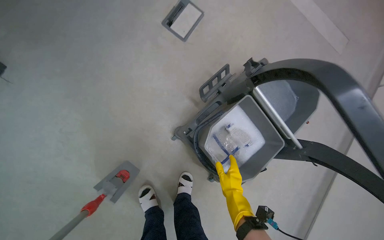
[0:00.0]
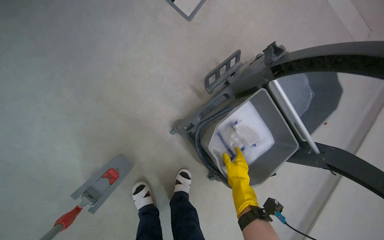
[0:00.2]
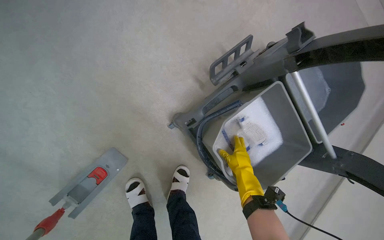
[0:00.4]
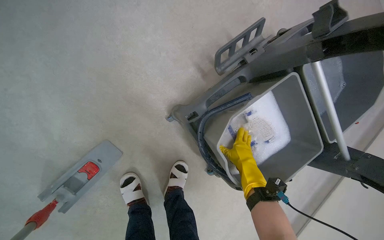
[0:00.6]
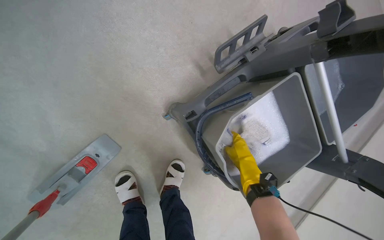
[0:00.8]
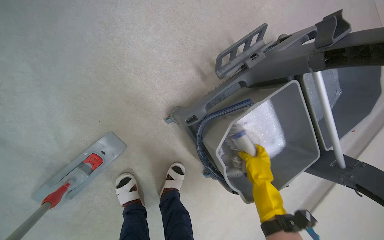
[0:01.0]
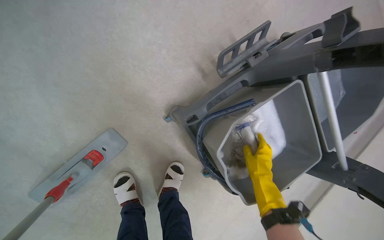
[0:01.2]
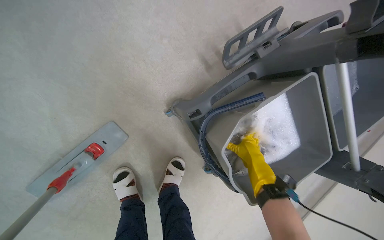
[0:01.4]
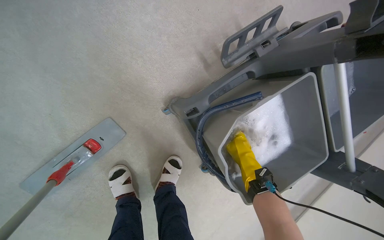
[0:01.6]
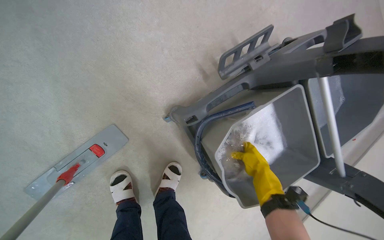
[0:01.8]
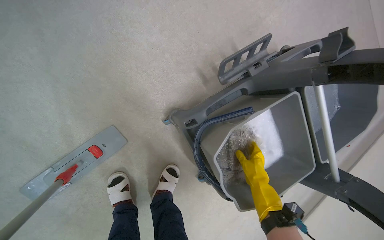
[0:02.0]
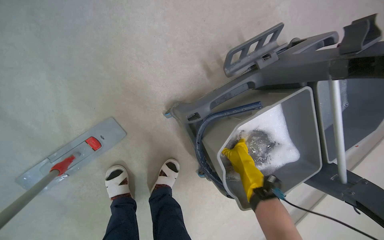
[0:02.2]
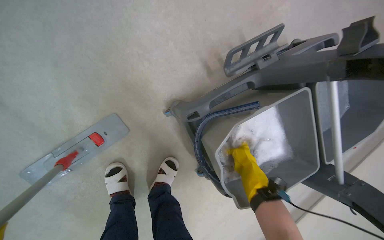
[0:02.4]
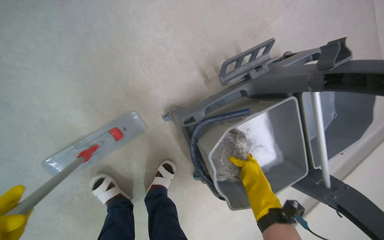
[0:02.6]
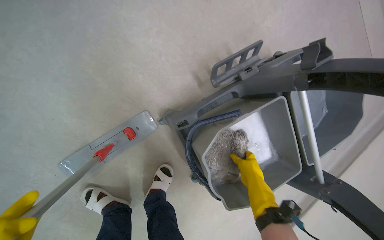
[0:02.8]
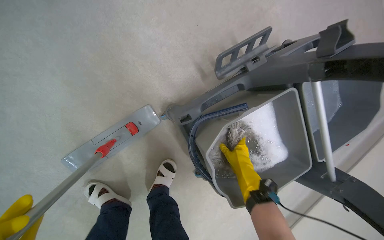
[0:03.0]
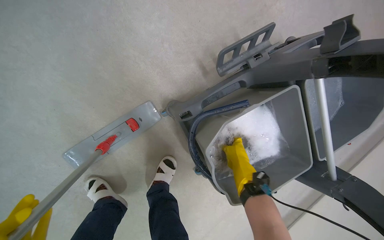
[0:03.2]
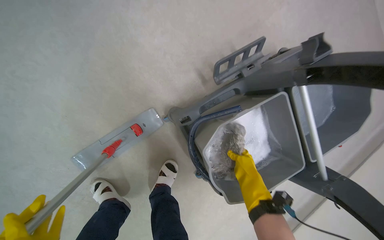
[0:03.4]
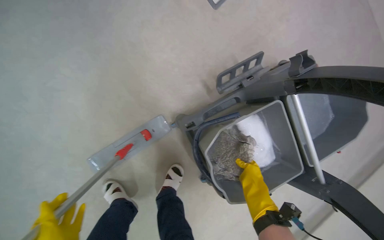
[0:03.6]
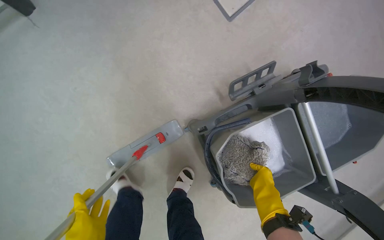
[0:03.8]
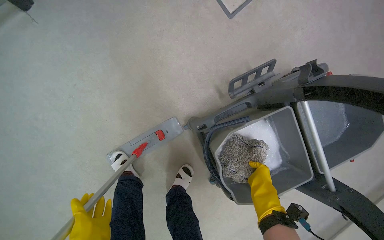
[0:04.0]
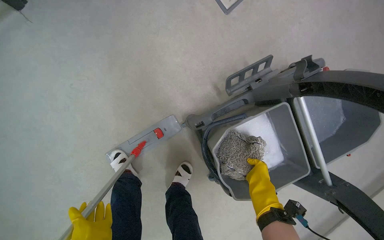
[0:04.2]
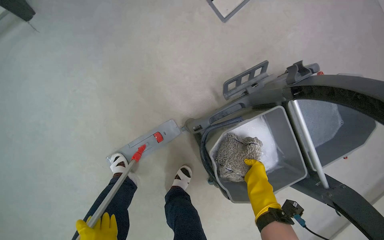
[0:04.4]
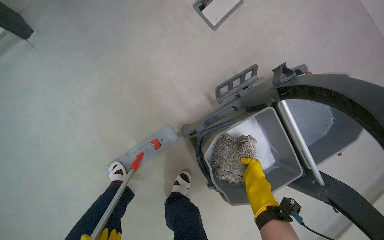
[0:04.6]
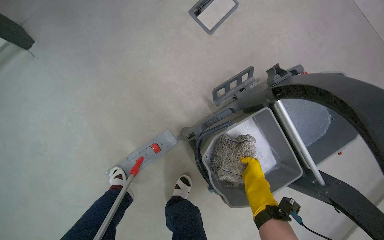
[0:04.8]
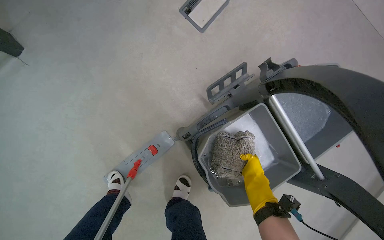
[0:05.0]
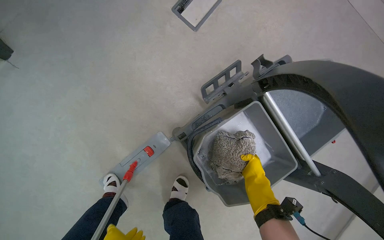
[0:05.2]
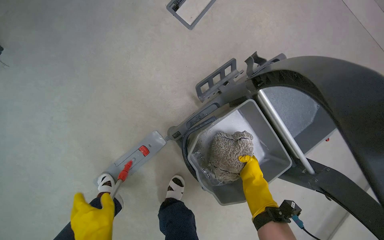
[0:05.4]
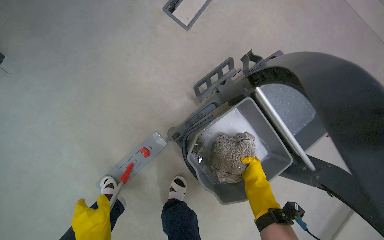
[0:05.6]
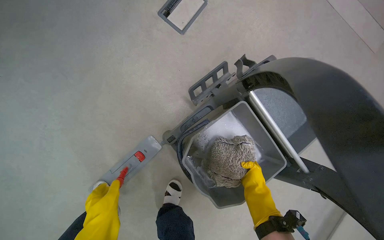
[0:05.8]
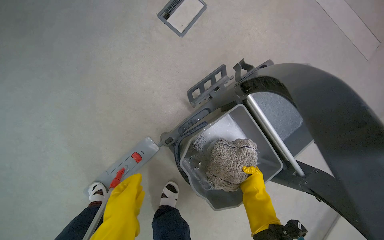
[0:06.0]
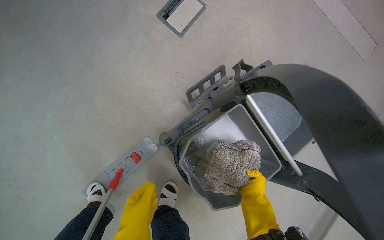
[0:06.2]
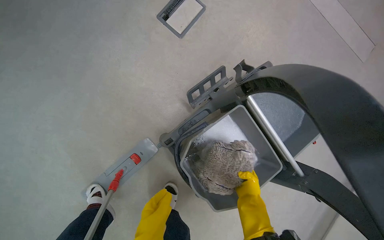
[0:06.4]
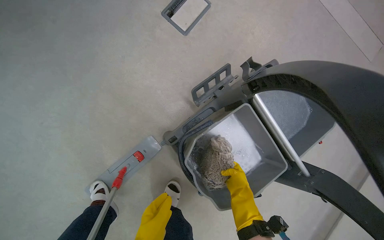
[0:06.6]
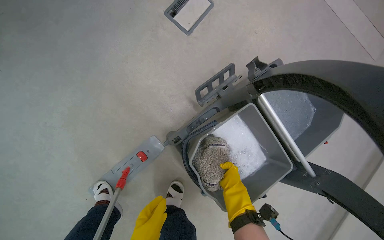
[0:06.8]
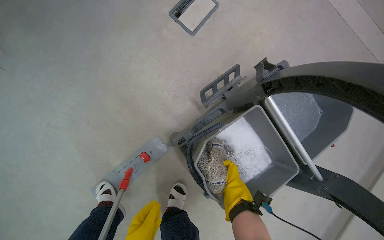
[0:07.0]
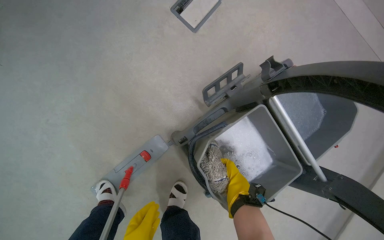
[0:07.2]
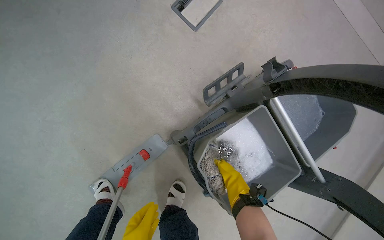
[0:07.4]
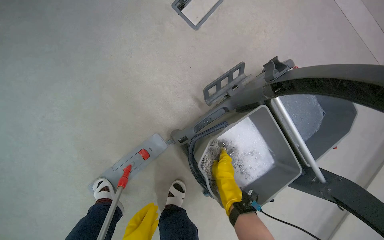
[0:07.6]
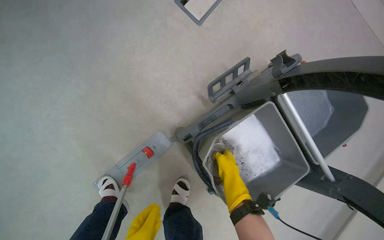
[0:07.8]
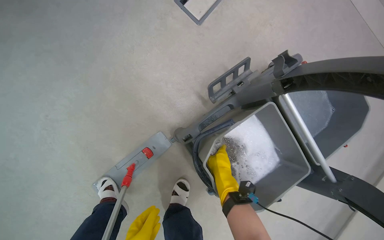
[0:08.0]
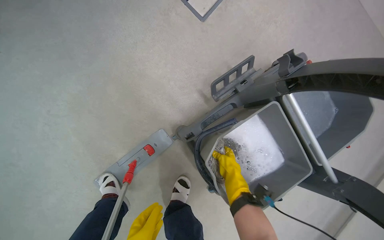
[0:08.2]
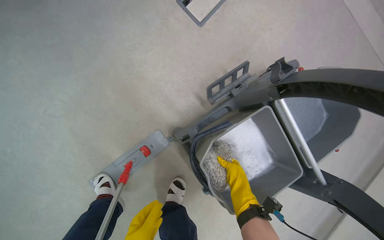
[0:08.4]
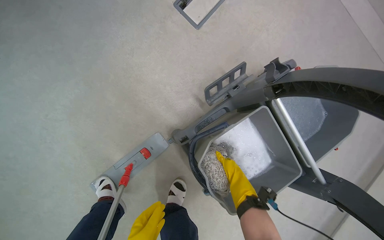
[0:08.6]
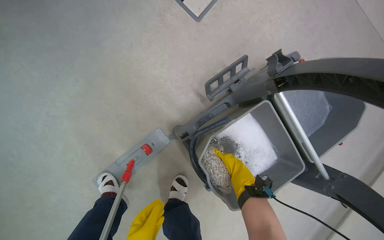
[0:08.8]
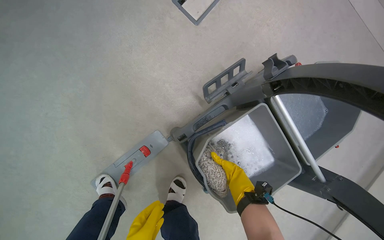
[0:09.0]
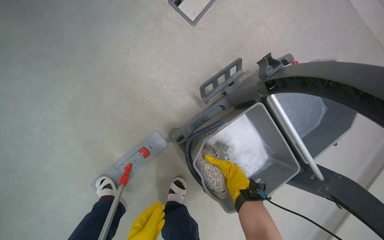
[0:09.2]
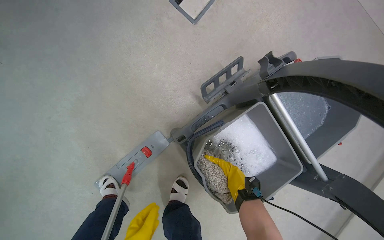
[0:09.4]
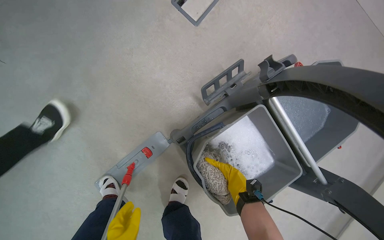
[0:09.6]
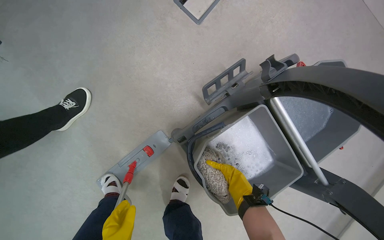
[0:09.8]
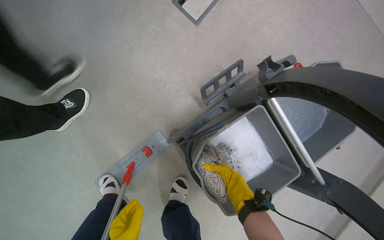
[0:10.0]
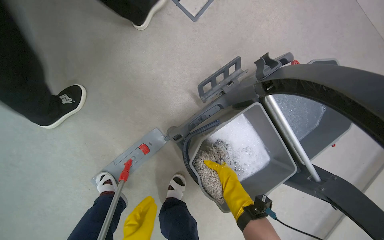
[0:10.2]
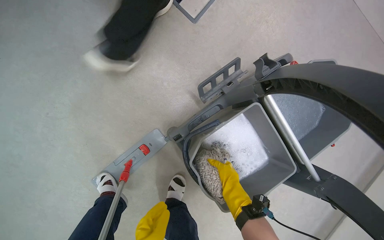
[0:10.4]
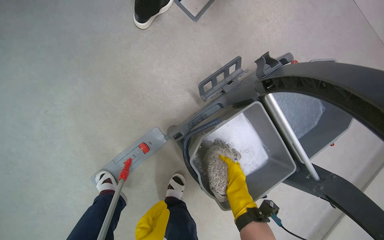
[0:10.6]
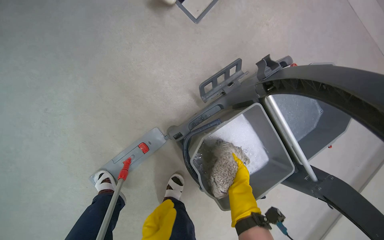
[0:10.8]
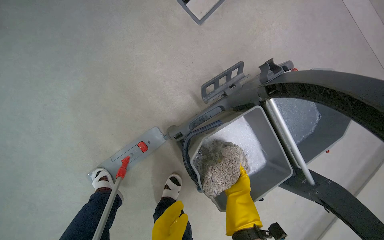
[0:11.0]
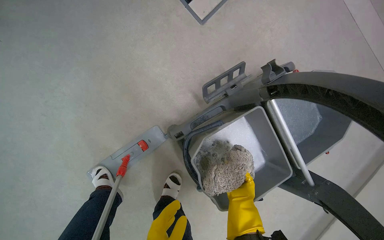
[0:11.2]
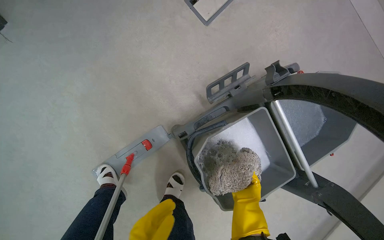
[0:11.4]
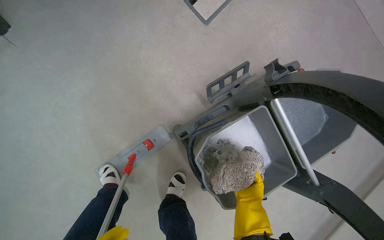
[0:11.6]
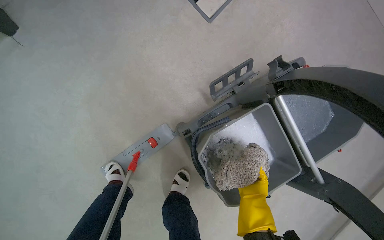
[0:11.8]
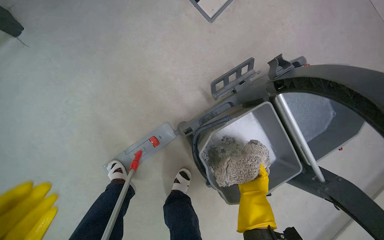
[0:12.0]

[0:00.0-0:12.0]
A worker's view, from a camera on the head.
Job: mopping floor.
The whole recording: Mopping hallway floor. The worker mops the hallway floor, wringing out the mop head and moving the cleaning cart as needed.
0:00.0 to 0:01.6: The camera pitches downward, by some 15 degrees. The right hand shifts about 10 cm up the picture.
0:04.4 to 0:06.0: The right hand is displaced farther from the camera by about 10 cm.
0:06.0 to 0:07.6: The right hand travels to the left and nearer to the camera by some 25 cm.

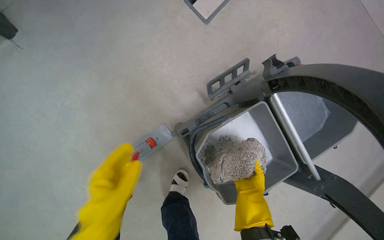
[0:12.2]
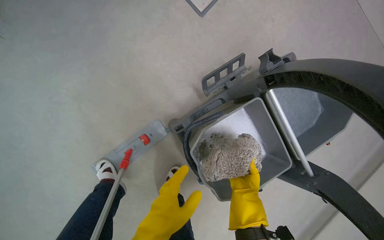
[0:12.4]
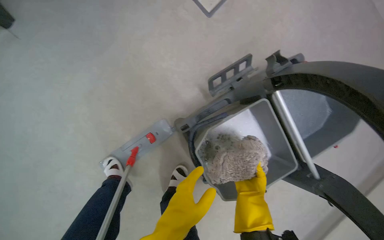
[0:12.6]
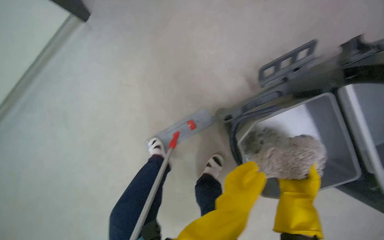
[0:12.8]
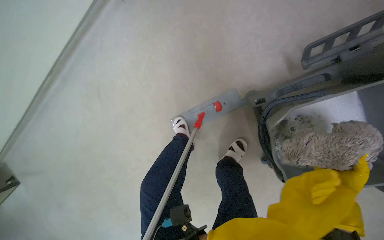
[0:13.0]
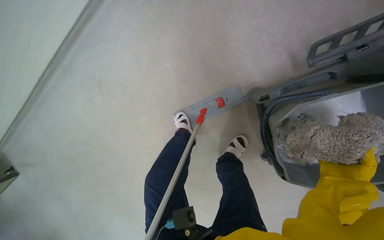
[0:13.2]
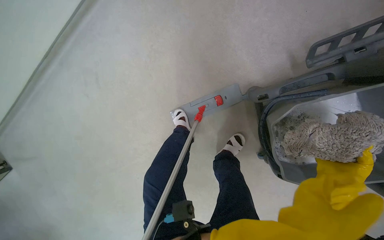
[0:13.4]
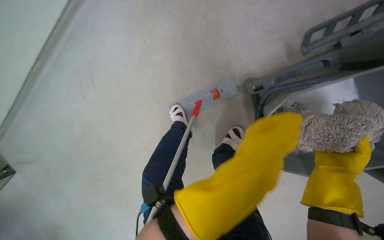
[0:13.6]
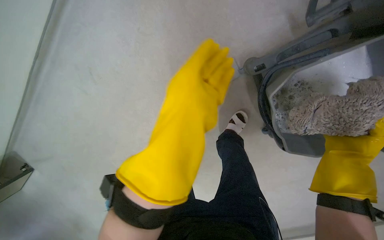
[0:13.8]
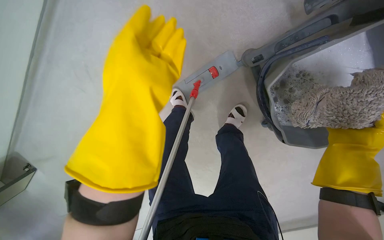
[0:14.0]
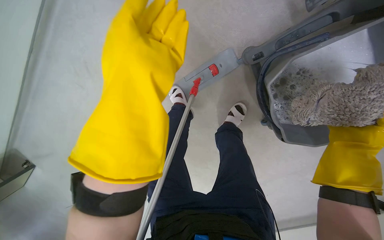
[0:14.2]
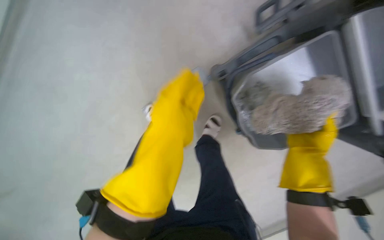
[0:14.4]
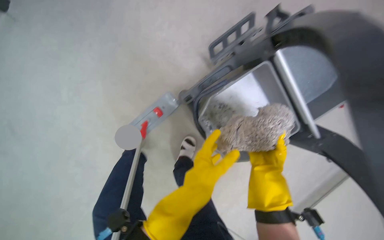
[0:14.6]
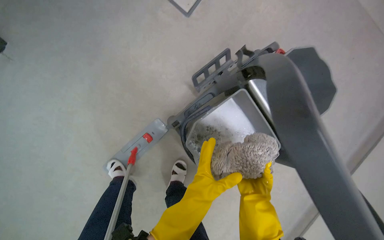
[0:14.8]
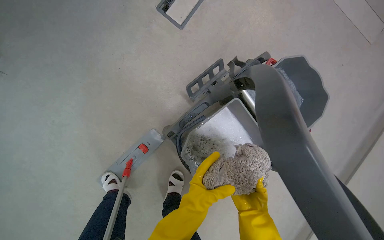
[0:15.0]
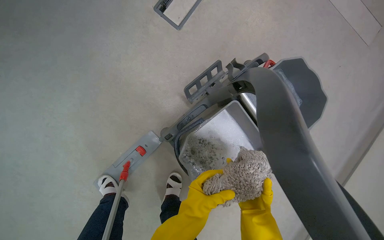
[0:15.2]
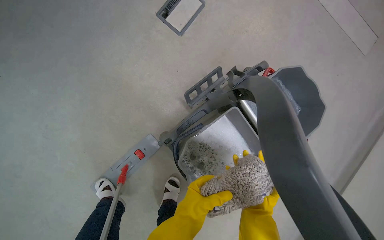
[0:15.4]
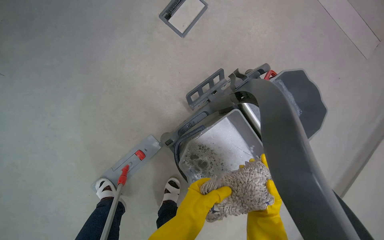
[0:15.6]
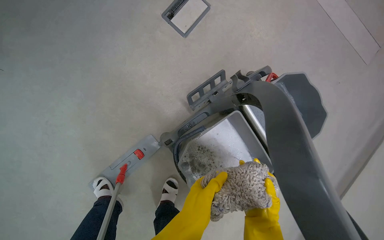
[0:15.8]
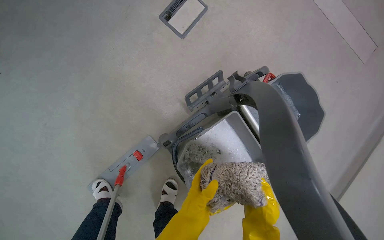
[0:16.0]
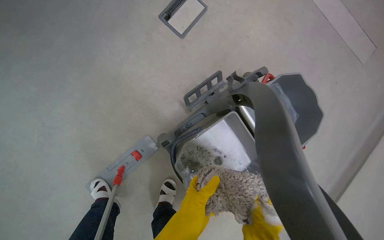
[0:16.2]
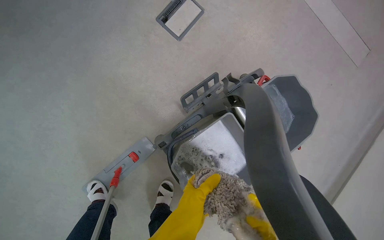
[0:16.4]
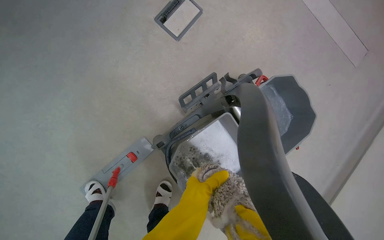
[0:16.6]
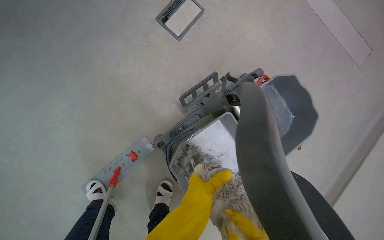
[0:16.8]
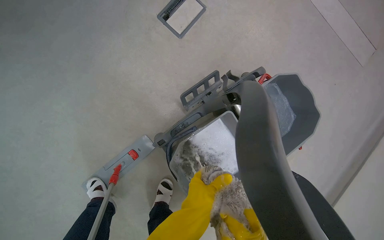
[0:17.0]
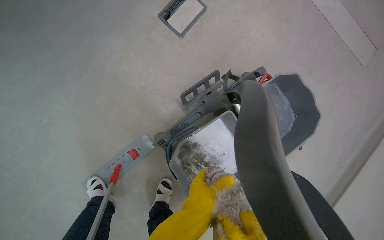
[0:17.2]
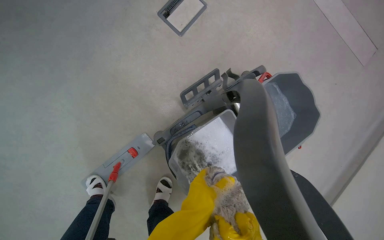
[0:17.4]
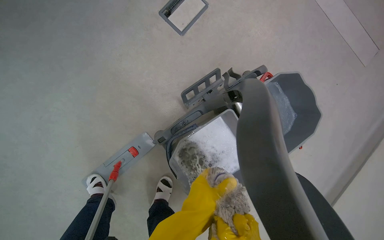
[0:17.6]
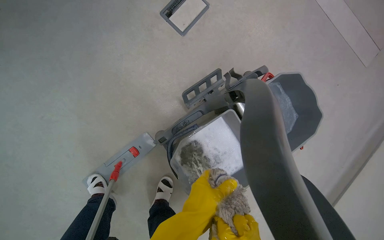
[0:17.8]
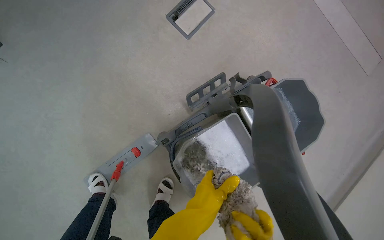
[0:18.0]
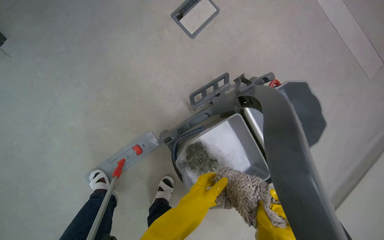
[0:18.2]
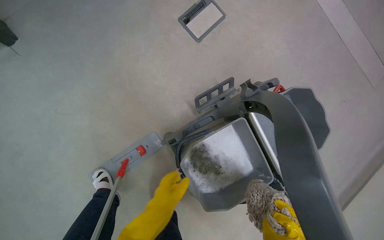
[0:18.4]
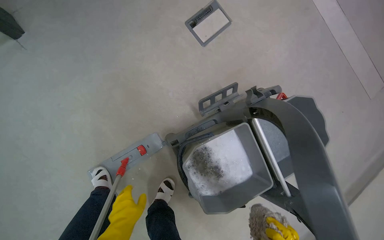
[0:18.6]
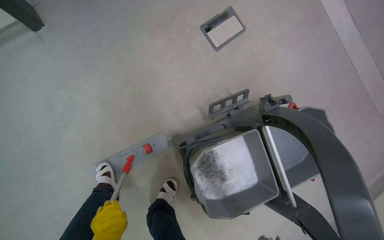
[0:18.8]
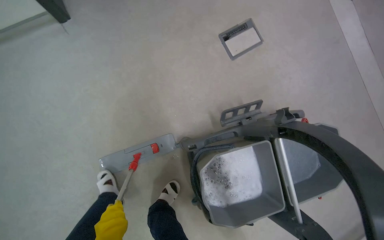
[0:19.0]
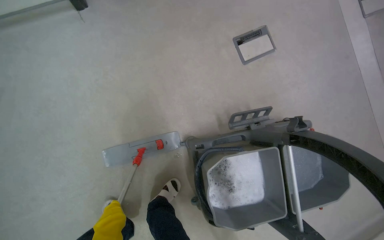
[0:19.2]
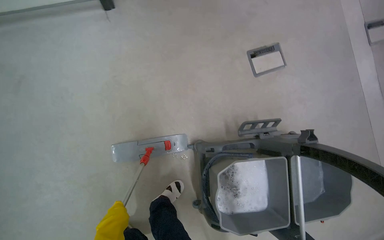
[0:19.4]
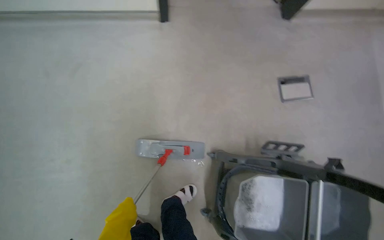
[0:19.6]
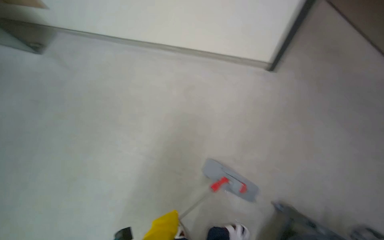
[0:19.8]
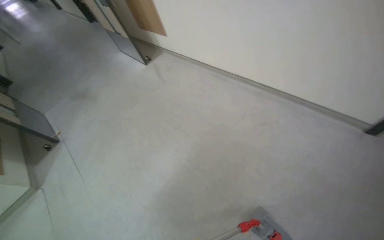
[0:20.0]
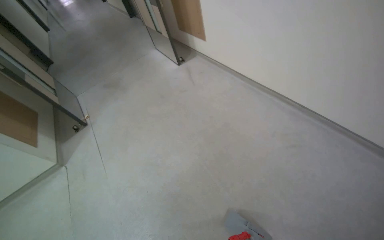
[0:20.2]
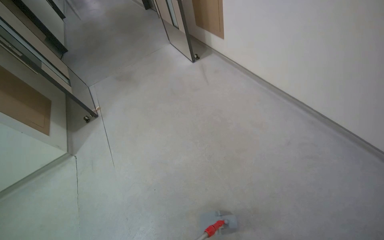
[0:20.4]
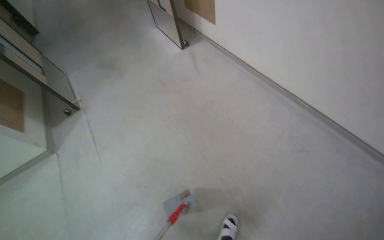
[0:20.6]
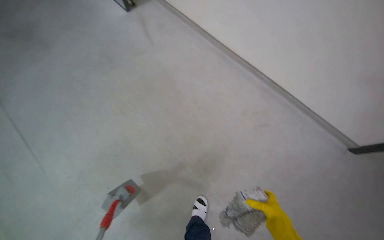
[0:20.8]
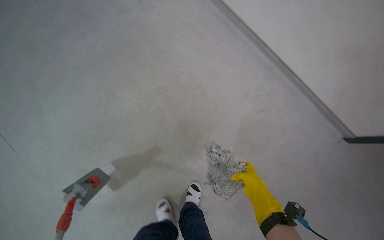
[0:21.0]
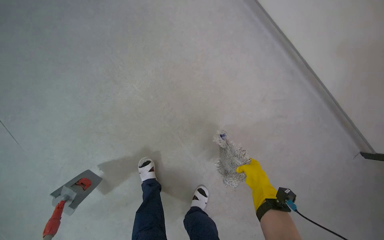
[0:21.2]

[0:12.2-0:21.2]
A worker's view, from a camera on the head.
Job: mopping floor.
The whole recording: Mopping hallway floor. The worker mops the hallway floor, wringing out the mop head and moving the cleaning cart as needed.
0:12.2 to 0:13.8: The camera is aimed approximately 20 degrees further to the left. The view tilts about 25 degrees downward.
0:13.8 to 0:15.2: The head turns to the right by roughly 25 degrees. The camera pitches upward, by approximately 20 degrees. The right hand heads farther from the camera, covering about 15 cm, while the left hand moves farther from the camera, about 20 cm.
0:15.2 to 0:16.6: The left hand is displaced nearer to the camera by some 10 cm.
0:18.2 to 0:19.8: The camera is carried approximately 60 cm. The head turns to the left by roughly 60 degrees. The view tips upward by about 25 degrees.
0:19.8 to 0:21.2: The wearer moves some 50 cm. The scene turns approximately 30 degrees clockwise in the picture.
